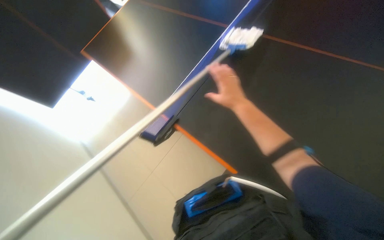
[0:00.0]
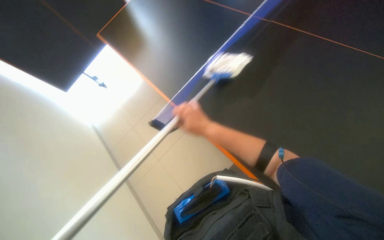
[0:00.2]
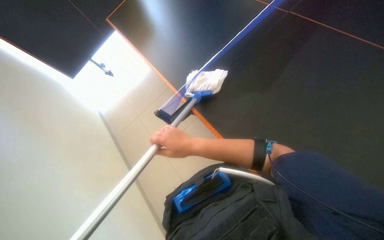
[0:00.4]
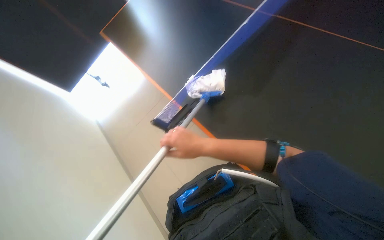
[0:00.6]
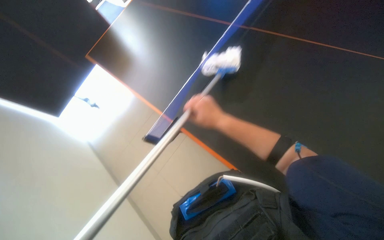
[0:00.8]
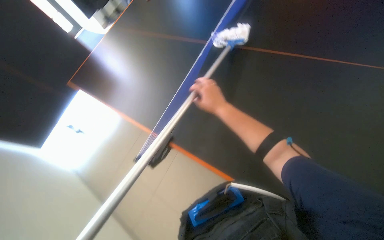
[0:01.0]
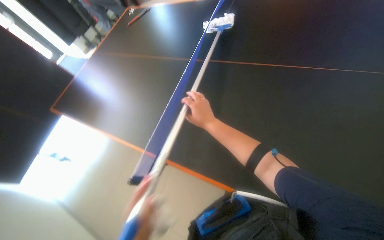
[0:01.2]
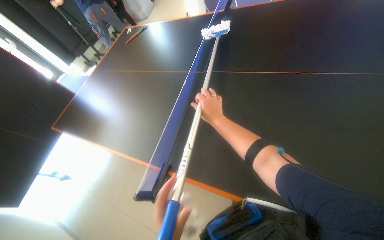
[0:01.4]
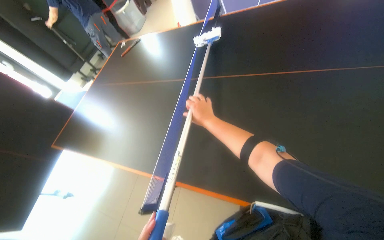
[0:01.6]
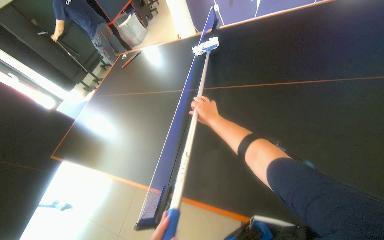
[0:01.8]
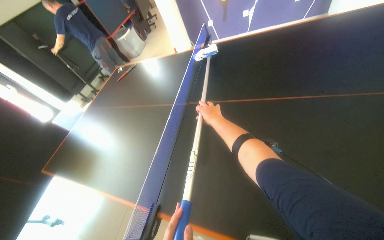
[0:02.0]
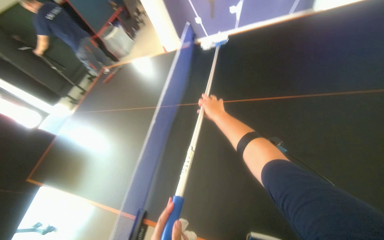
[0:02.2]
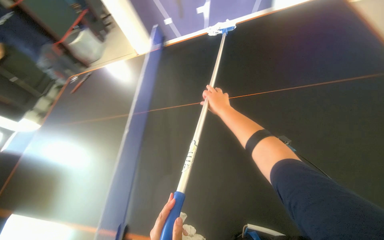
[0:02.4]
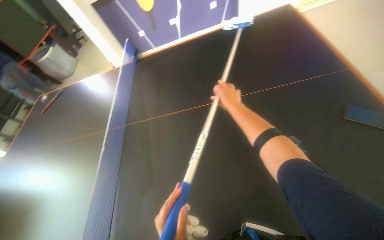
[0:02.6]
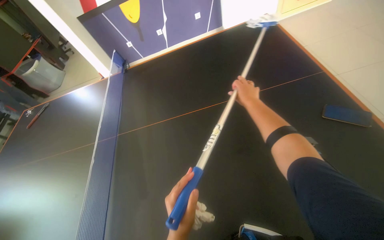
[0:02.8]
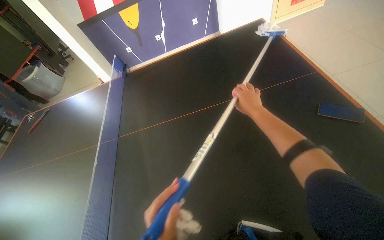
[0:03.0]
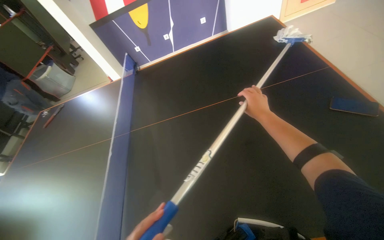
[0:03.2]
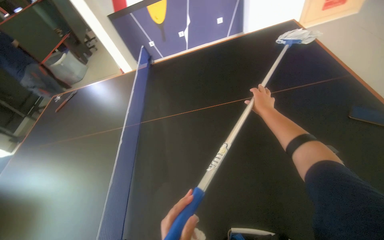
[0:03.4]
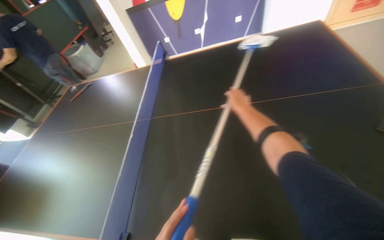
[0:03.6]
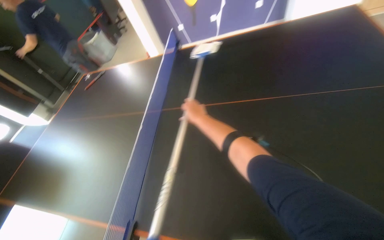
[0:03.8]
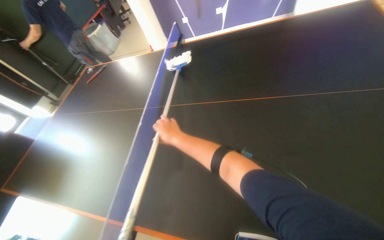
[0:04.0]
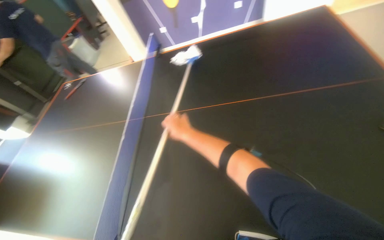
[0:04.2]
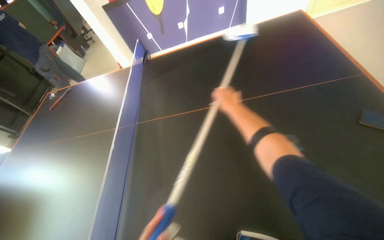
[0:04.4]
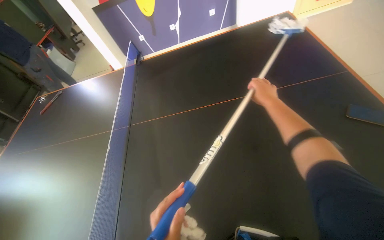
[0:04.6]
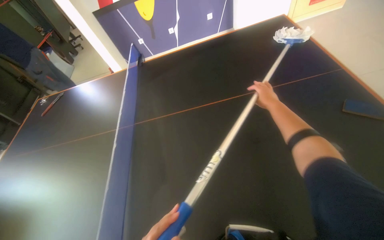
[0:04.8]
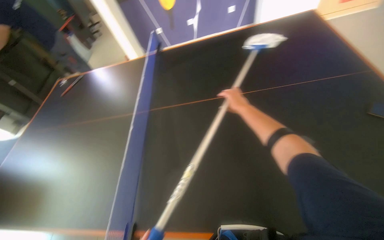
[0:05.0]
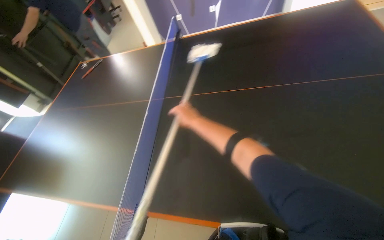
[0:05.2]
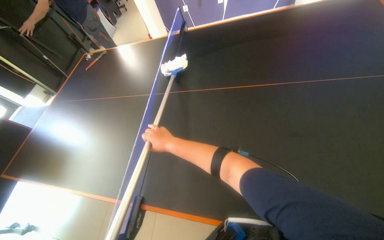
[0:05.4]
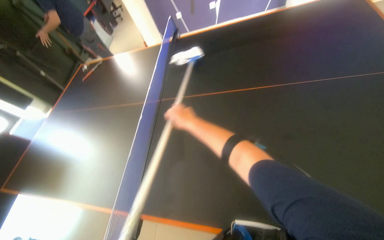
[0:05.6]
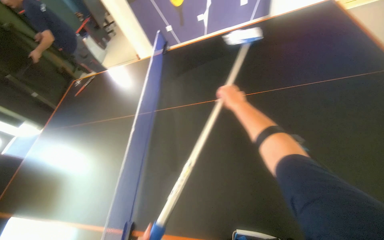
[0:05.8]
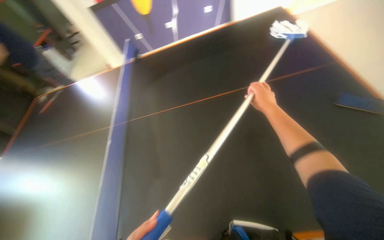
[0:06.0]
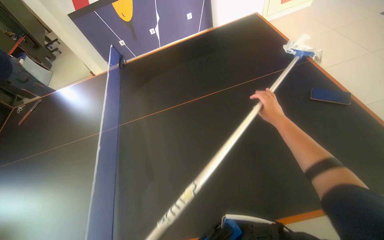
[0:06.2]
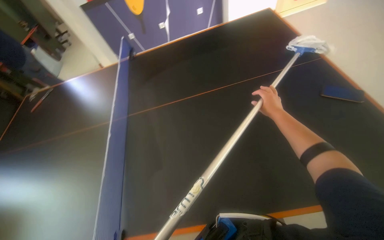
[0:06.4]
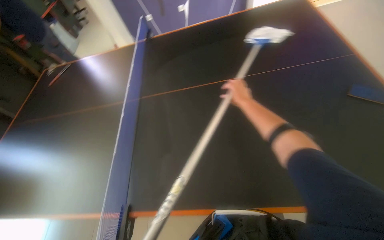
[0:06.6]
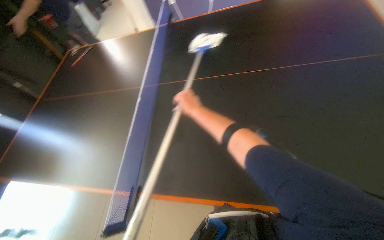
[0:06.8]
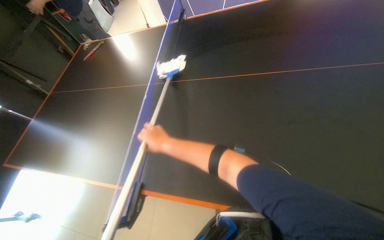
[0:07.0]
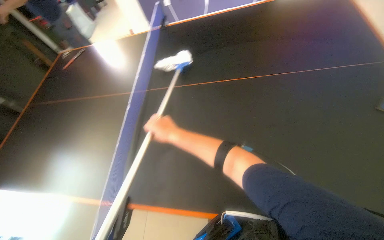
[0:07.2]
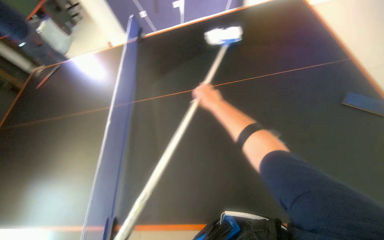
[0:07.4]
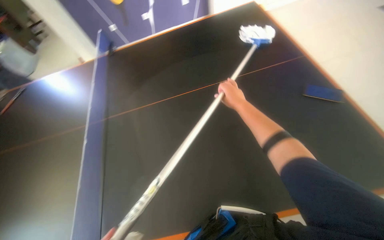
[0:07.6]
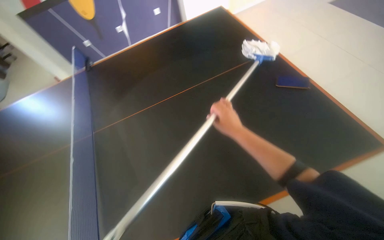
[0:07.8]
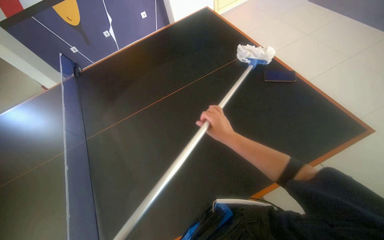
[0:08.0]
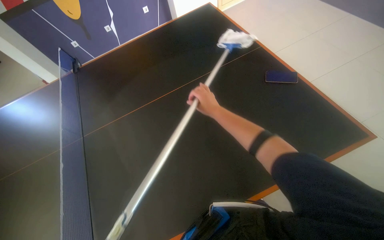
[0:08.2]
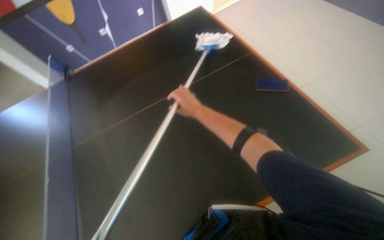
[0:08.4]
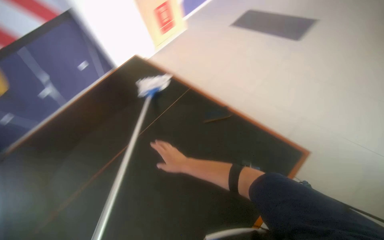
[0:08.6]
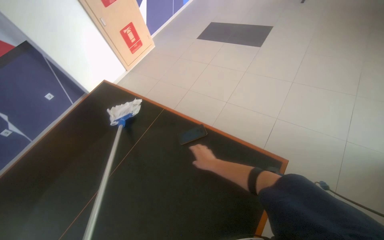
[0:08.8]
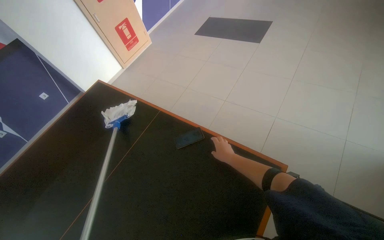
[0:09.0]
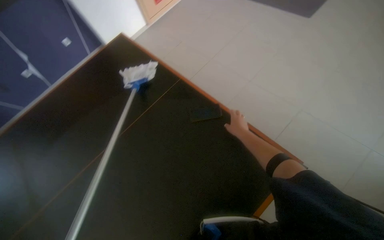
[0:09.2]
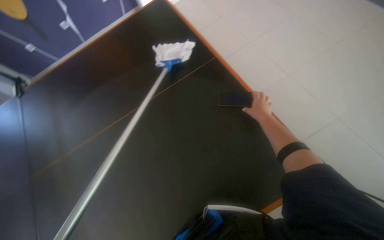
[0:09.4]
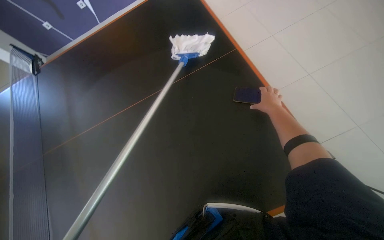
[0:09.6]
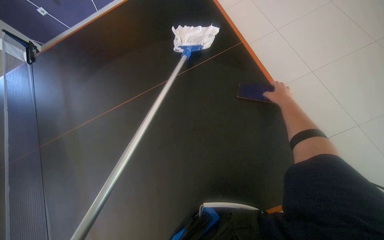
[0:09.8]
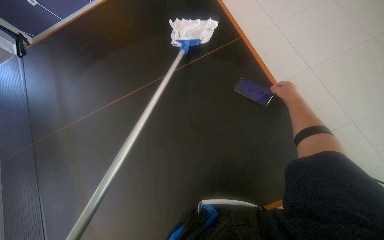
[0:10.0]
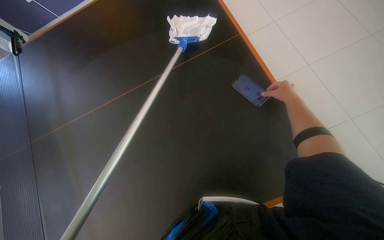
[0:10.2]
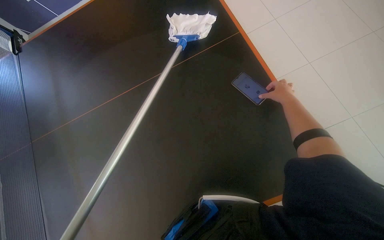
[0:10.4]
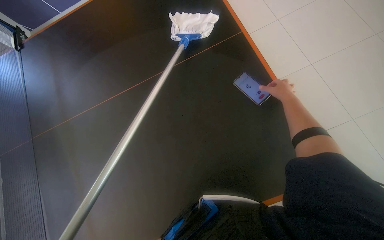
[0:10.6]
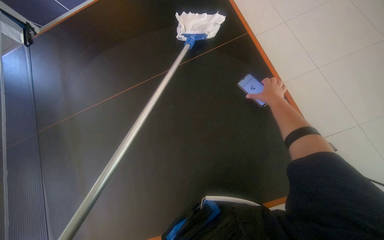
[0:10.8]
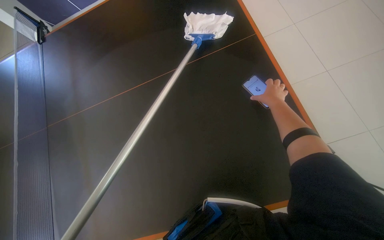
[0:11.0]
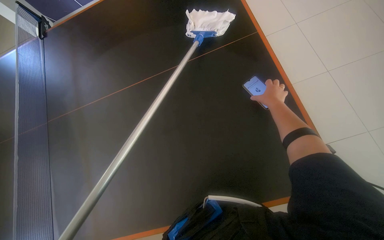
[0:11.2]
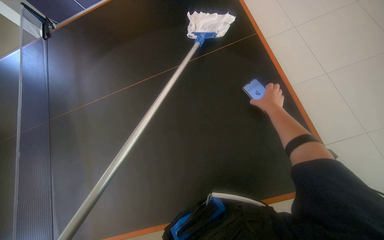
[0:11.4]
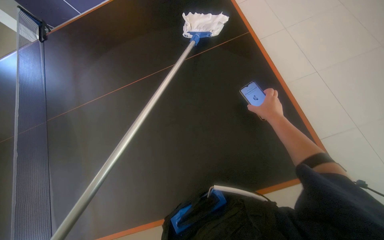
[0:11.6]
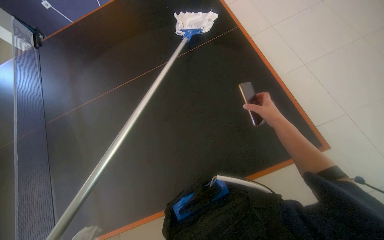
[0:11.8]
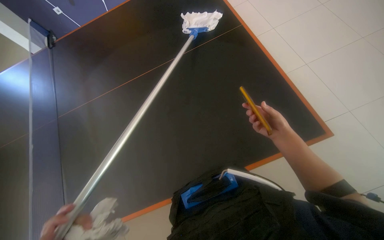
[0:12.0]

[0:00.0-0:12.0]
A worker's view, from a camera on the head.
Job: wiping surfaces.
The whole recording: Mopping the ping-pong table. The worker mops the surface of the ping-pong table.
0:00.0 to 0:01.6: The head turns to the right by roughly 30 degrees. The view tilts roughly 20 degrees upward.
0:01.6 to 0:03.0: The wearer looks about 25 degrees further to the right. The wearer looks about 15 degrees further upward. The right hand shifts about 40 cm to the right.
0:03.0 to 0:04.4: The right hand travels to the left and back again, some 40 cm each way.
0:04.4 to 0:06.0: The right hand goes left and right, some 35 cm each way, reversing 2 times.
0:06.0 to 0:07.6: The right hand travels to the left and back again, roughly 40 cm each way.
0:07.6 to 0:09.0: The wearer moves roughly 40 cm. The head rotates roughly 45 degrees to the right. The view tips upward by about 15 degrees.
0:09.0 to 0:10.4: The head rotates approximately 35 degrees to the left. The camera pitches downward, by roughly 30 degrees.
0:10.4 to 0:12.0: The right hand shifts some 35 cm down the picture, nearer to the camera and to the left.

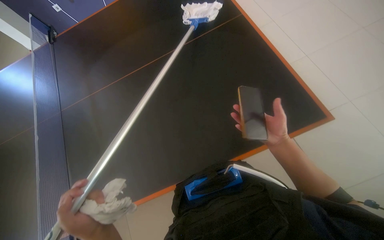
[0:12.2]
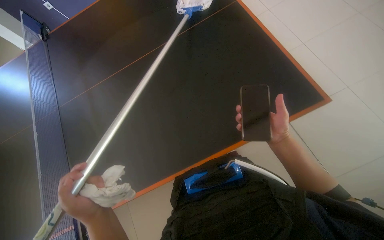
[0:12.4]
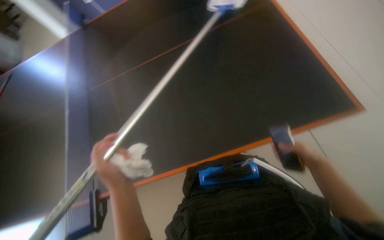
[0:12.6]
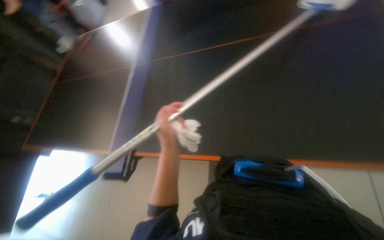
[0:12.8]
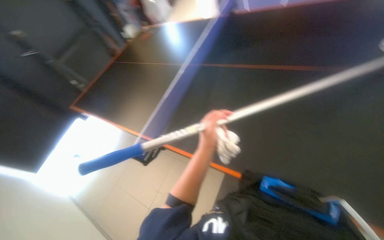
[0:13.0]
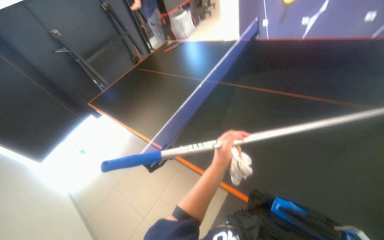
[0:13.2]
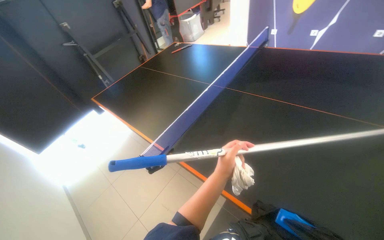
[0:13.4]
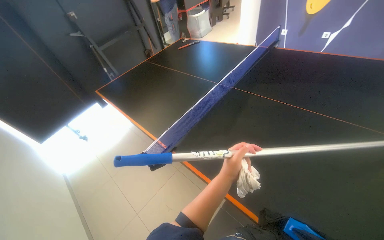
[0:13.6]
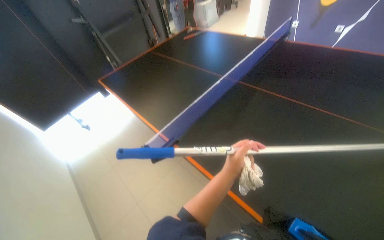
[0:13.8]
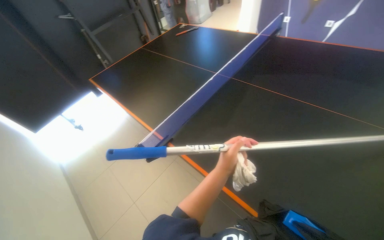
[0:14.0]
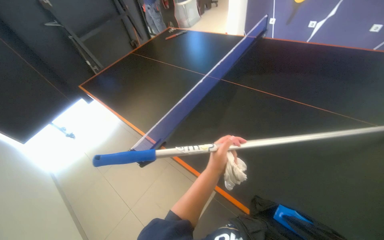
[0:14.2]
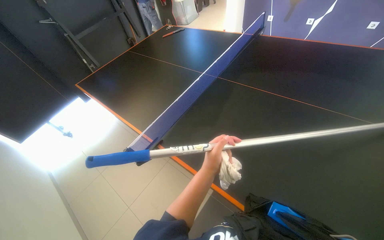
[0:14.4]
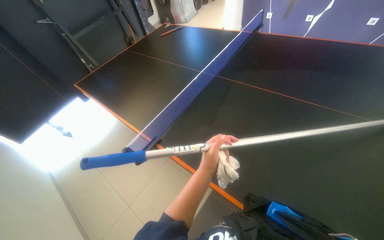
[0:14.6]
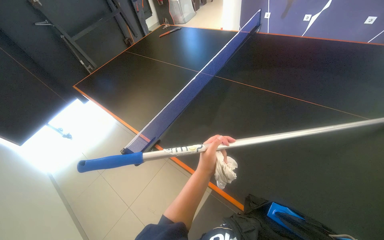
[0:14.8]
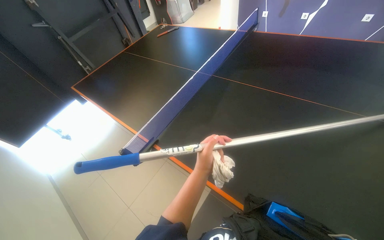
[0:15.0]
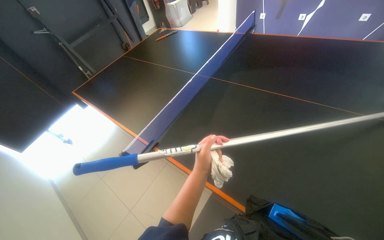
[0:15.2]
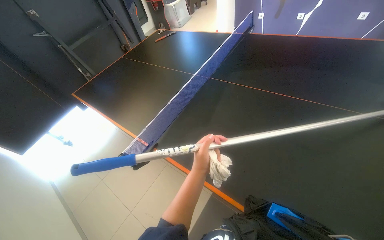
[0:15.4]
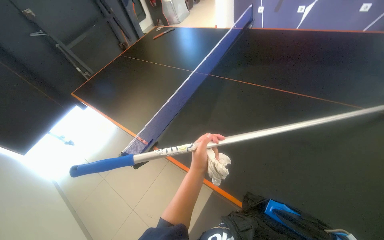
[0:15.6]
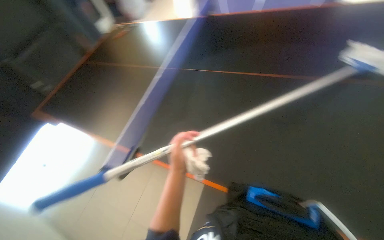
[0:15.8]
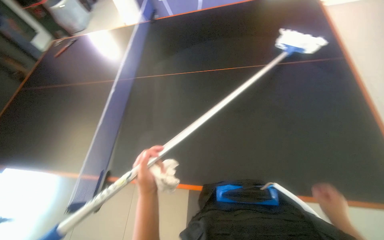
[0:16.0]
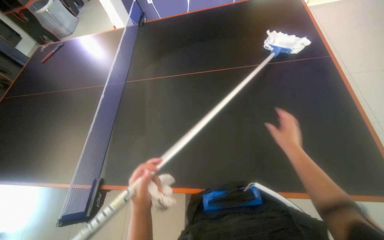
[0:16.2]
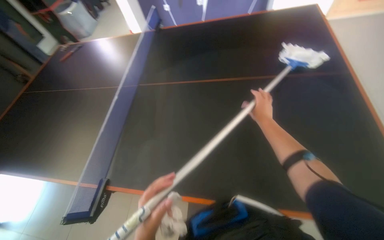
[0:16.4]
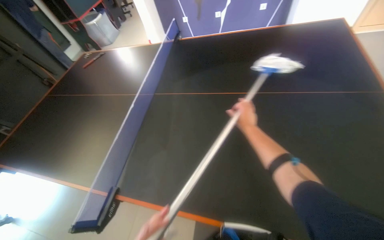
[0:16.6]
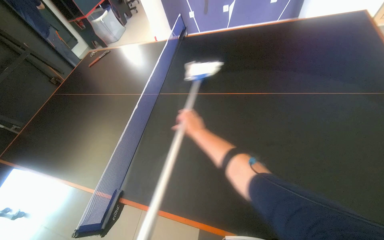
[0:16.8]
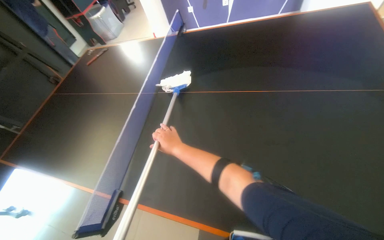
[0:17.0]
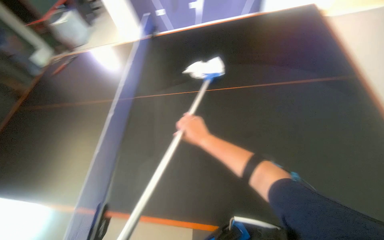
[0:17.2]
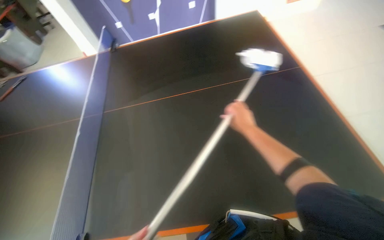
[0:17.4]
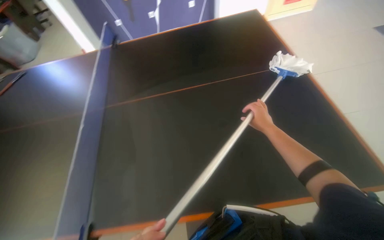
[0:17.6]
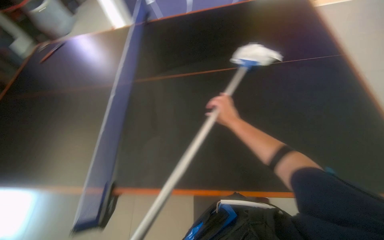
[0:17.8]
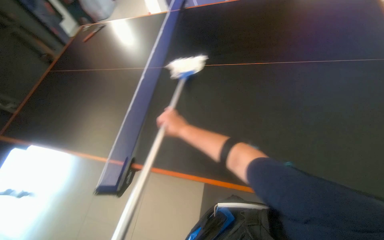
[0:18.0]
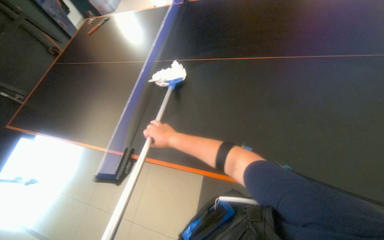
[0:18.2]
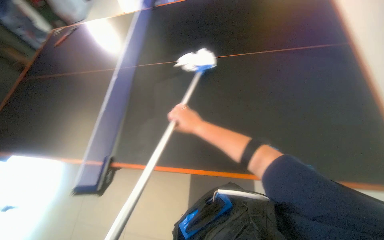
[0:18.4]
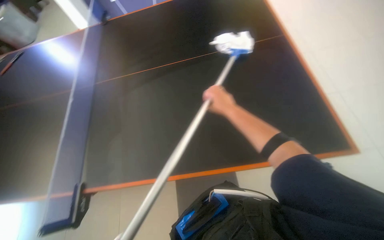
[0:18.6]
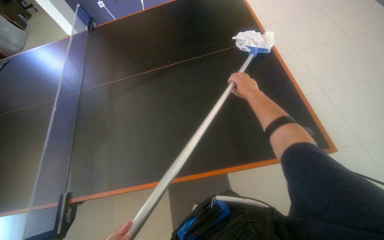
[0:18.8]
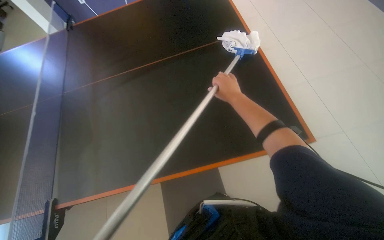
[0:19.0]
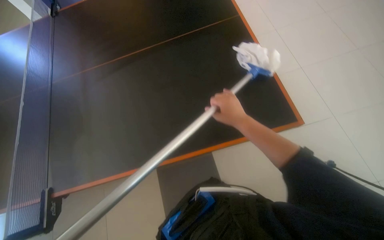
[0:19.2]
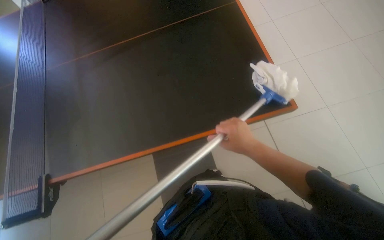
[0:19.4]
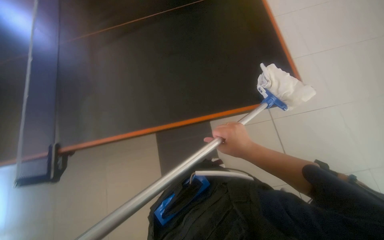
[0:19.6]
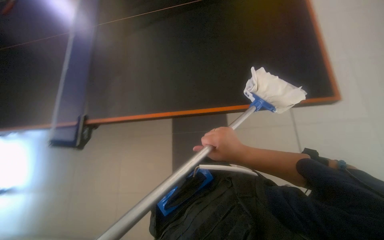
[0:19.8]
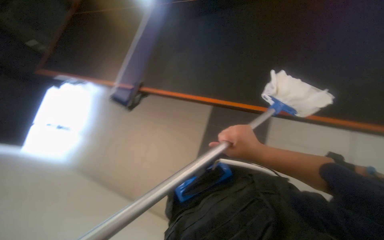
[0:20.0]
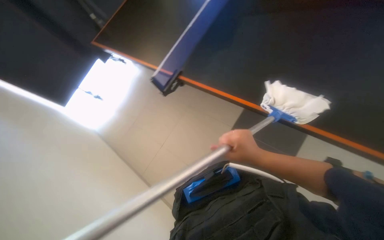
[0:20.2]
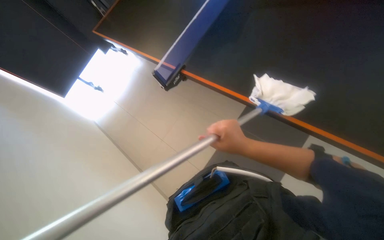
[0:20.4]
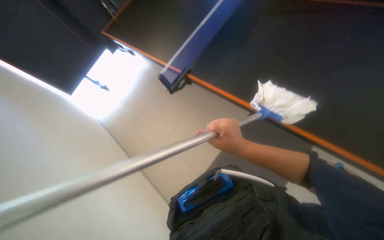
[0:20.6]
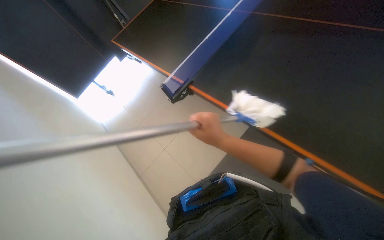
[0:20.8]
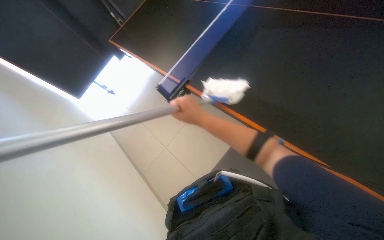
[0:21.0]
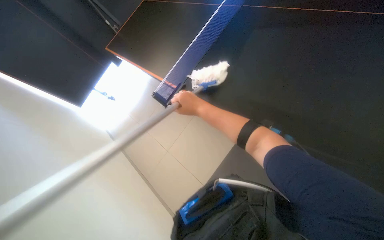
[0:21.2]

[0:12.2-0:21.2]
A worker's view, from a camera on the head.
Job: wiping surfaces.
The whole recording: Mopping the ping-pong table. The worker mops the surface of the ping-pong table.
0:12.2 to 0:13.8: The wearer looks roughly 65 degrees further to the left.
0:15.2 to 0:16.6: The head turns to the right by approximately 25 degrees.
0:19.8 to 0:21.2: The head travels about 50 cm.
